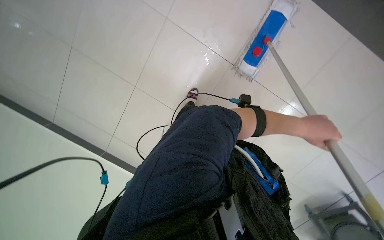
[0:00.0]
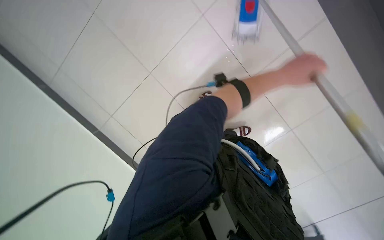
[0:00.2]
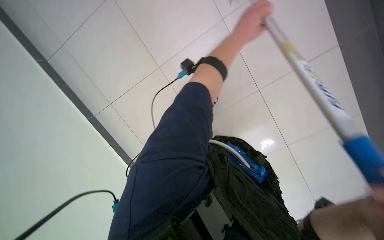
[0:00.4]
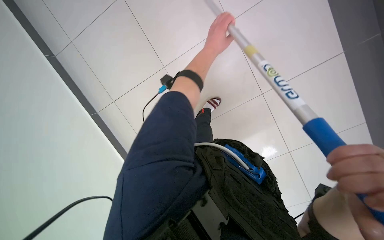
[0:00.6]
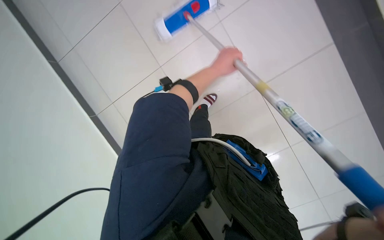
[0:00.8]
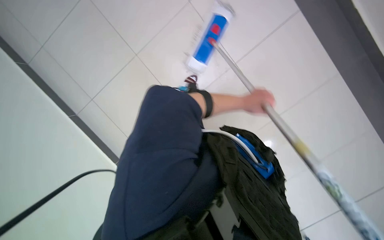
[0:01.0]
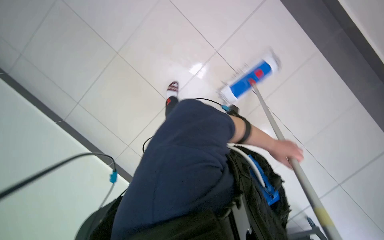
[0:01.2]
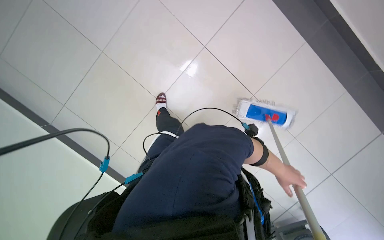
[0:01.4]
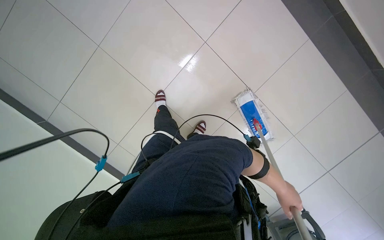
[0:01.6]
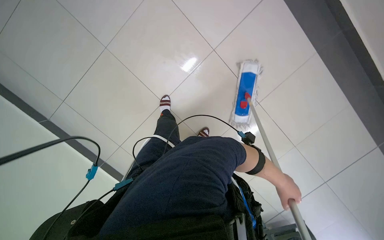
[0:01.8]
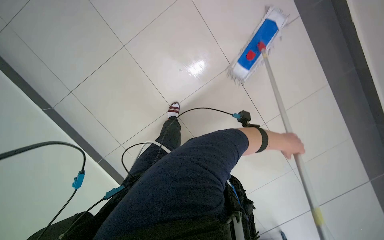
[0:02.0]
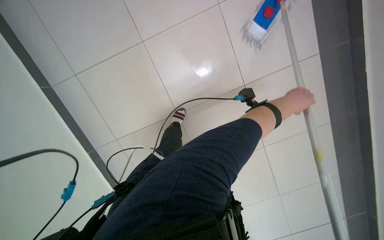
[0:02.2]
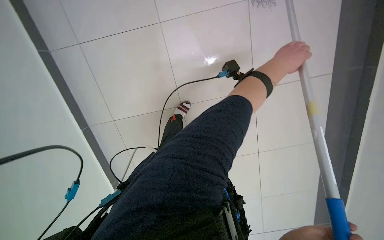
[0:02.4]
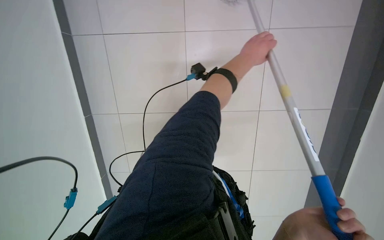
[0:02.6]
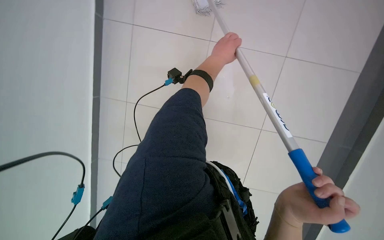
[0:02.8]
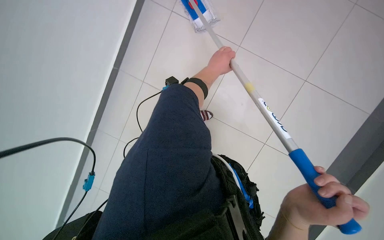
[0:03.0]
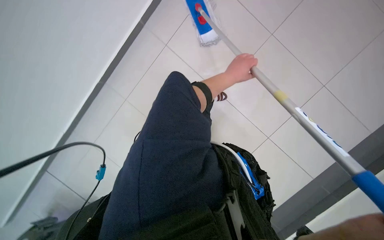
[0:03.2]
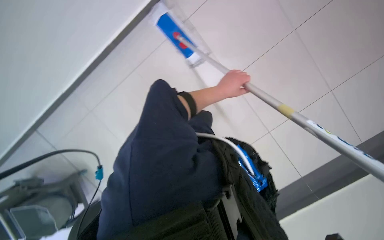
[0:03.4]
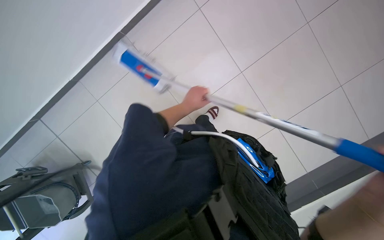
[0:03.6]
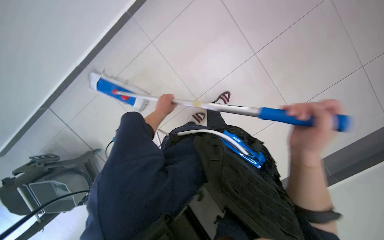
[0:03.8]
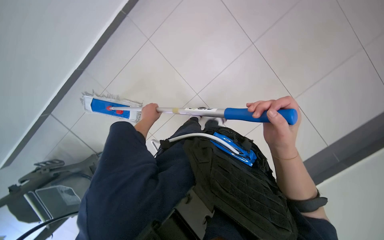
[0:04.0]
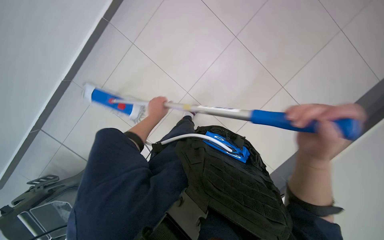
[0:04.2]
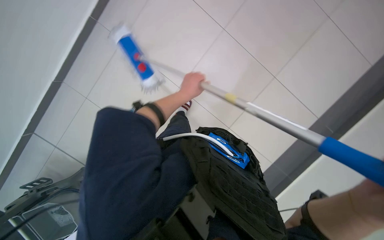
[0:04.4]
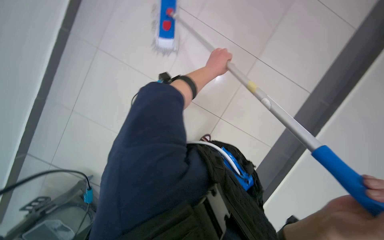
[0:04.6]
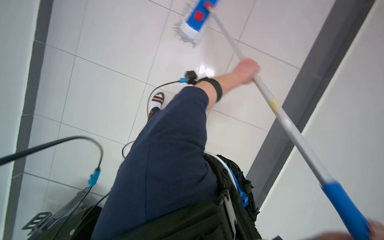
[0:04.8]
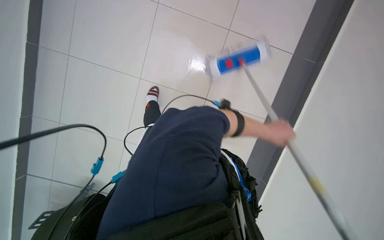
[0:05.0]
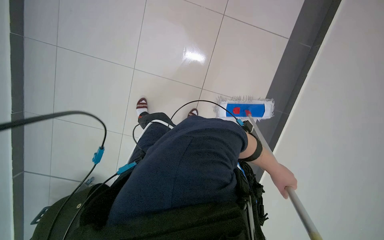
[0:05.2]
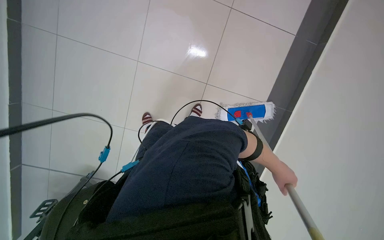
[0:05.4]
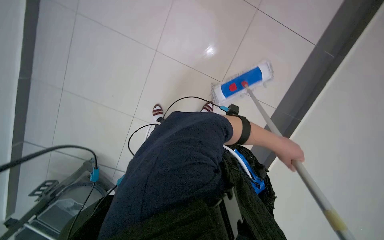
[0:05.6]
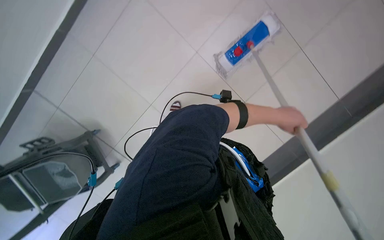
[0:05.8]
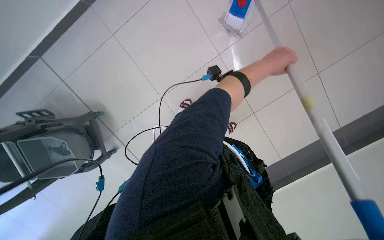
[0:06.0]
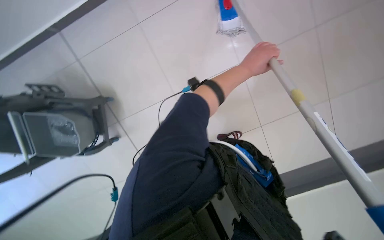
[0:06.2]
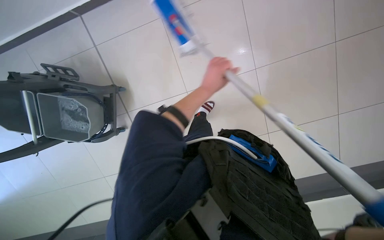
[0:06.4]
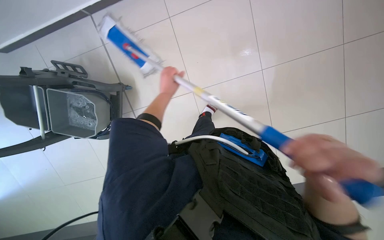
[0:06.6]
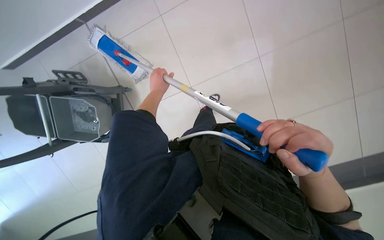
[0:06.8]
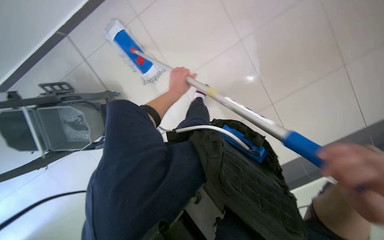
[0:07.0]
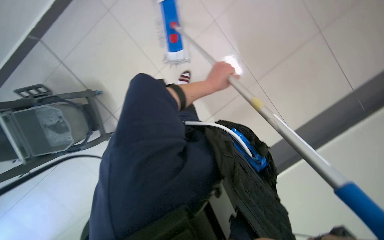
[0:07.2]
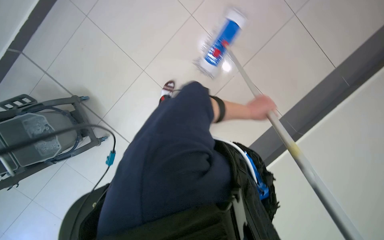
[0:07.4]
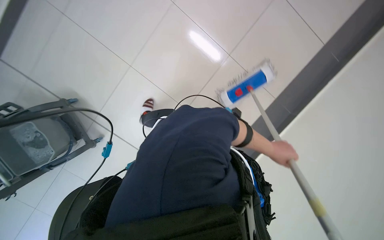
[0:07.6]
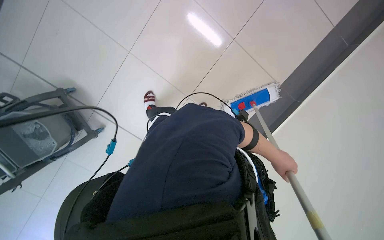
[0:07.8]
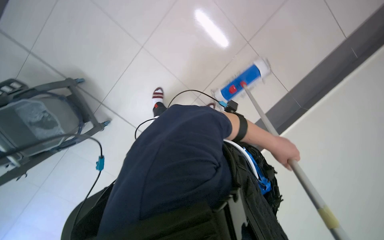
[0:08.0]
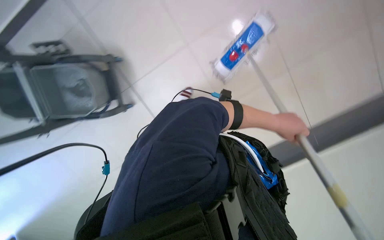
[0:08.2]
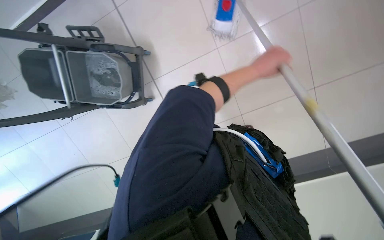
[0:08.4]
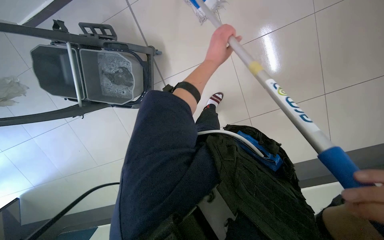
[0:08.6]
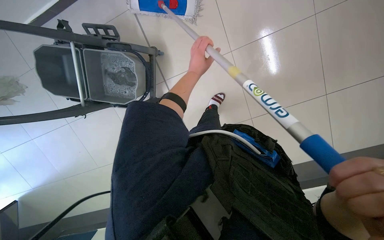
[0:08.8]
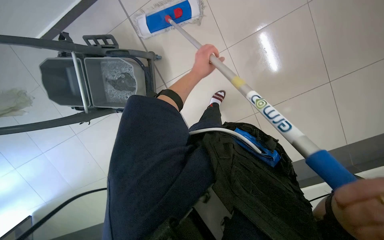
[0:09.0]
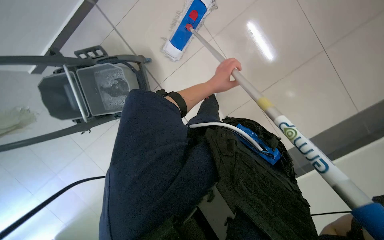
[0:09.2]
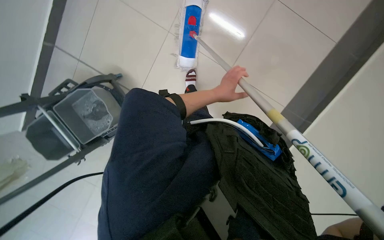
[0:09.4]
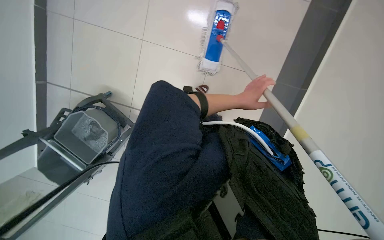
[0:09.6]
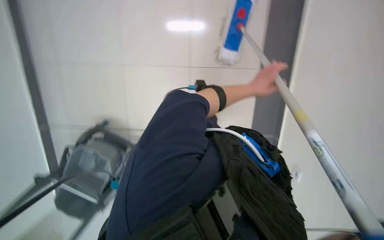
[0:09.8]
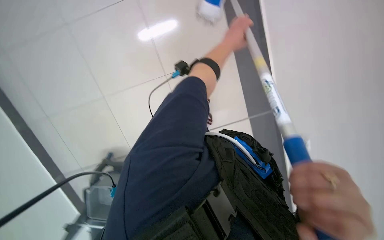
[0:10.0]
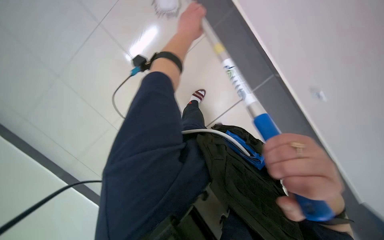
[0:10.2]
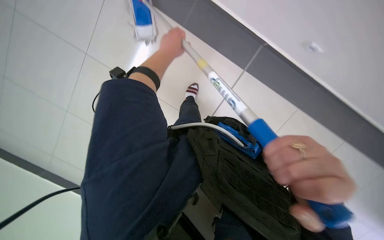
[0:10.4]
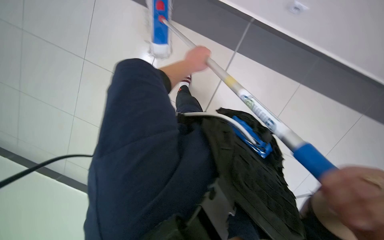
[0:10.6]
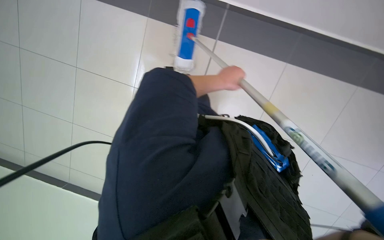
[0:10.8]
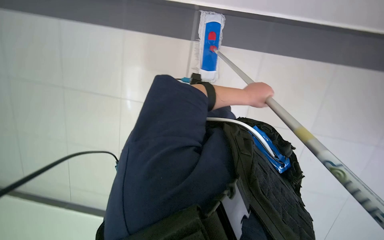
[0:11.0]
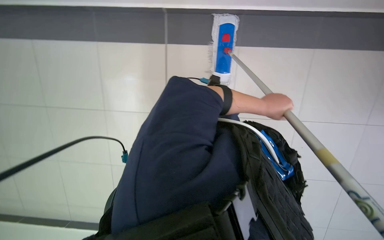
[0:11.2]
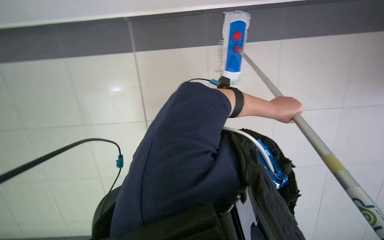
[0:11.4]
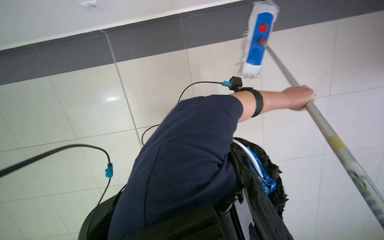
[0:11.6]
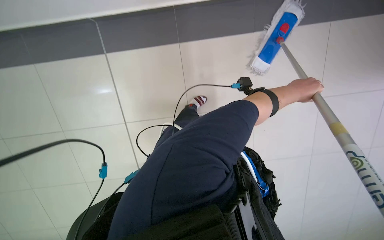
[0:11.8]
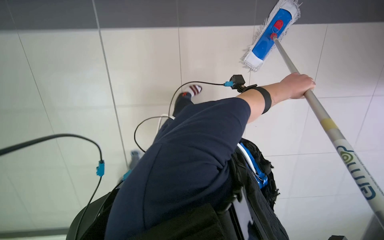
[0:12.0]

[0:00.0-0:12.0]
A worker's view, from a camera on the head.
Job: mopping floor.
The whole recording: Mopping tiled floor. The worker mops the tiled floor with a long-handled mop.
0:00.0 to 0:01.6: The left hand heads down the picture, covering roughly 10 cm.
0:03.0 to 0:04.4: The wearer's head swings some 15 degrees to the right. The left hand moves some 25 cm to the left and comes back.
0:07.6 to 0:09.0: The camera travels roughly 70 cm.
0:09.0 to 0:10.4: The left hand travels nearer to the camera by some 10 cm, and reaches approximately 30 cm to the right, then returns.
0:10.4 to 0:12.0: The camera is aimed about 25 degrees further to the left. The left hand shifts approximately 25 cm to the right.

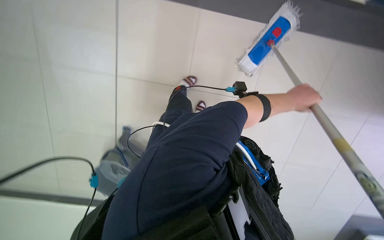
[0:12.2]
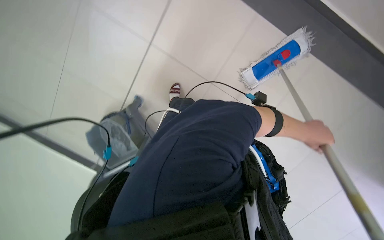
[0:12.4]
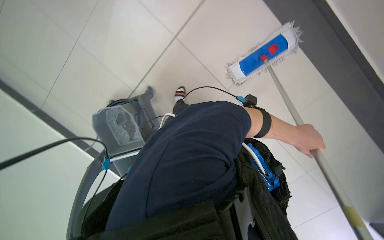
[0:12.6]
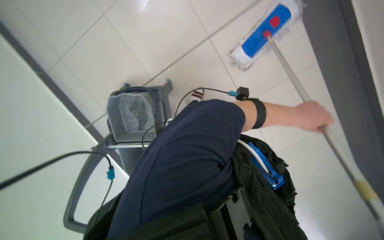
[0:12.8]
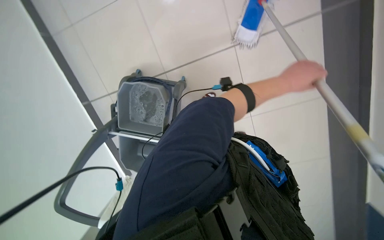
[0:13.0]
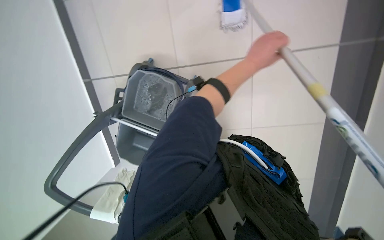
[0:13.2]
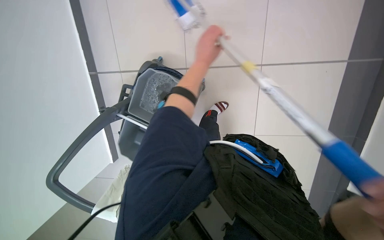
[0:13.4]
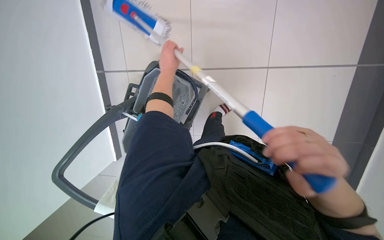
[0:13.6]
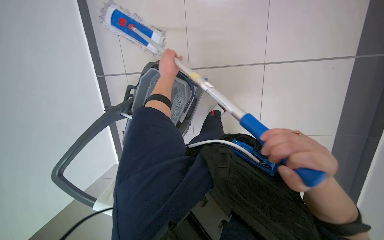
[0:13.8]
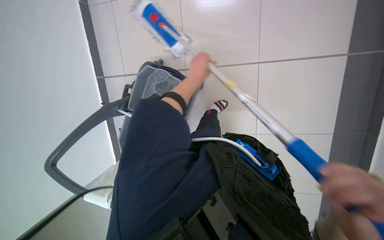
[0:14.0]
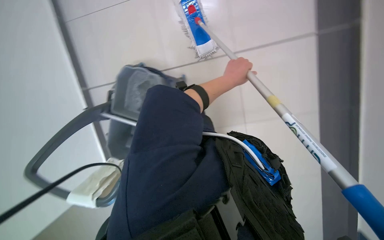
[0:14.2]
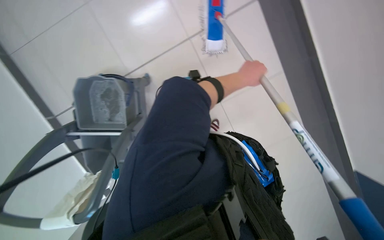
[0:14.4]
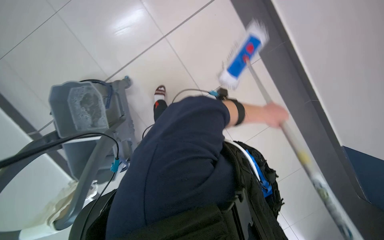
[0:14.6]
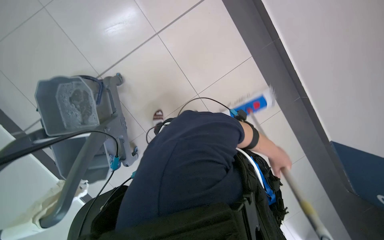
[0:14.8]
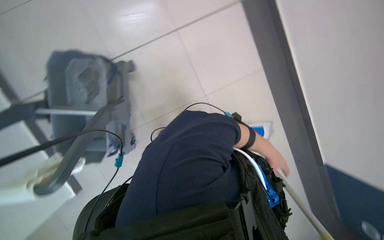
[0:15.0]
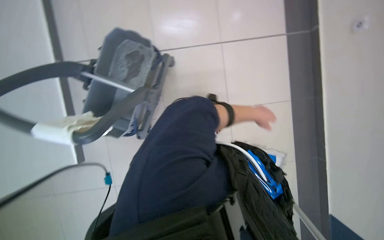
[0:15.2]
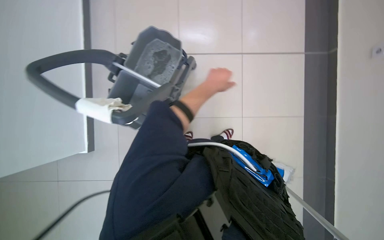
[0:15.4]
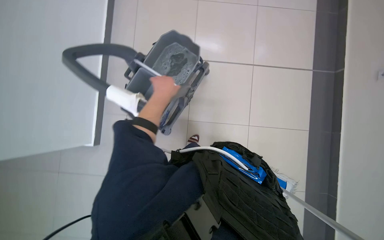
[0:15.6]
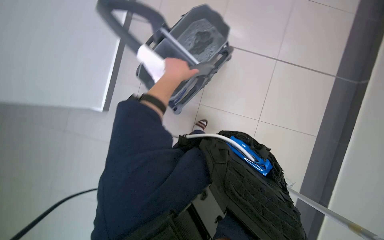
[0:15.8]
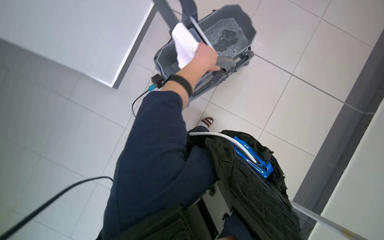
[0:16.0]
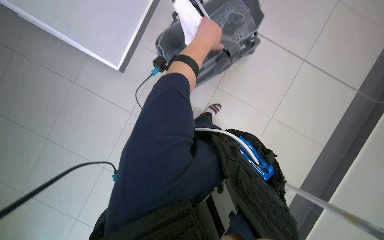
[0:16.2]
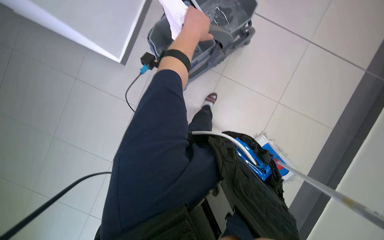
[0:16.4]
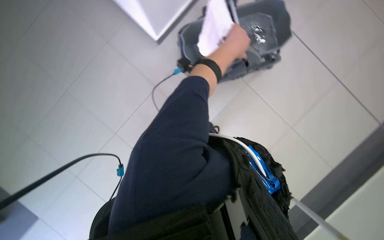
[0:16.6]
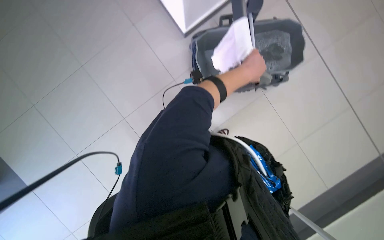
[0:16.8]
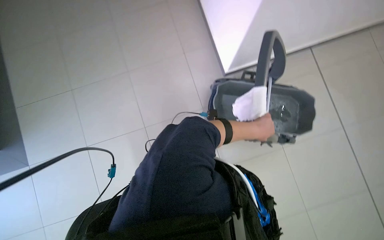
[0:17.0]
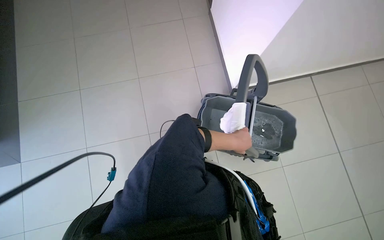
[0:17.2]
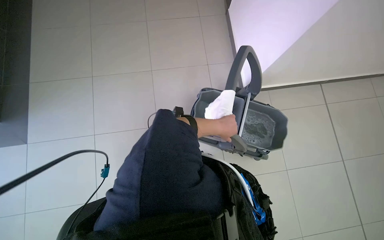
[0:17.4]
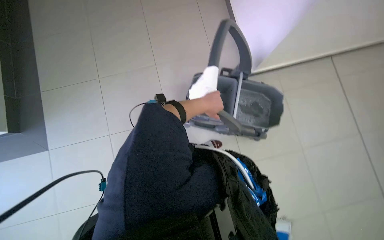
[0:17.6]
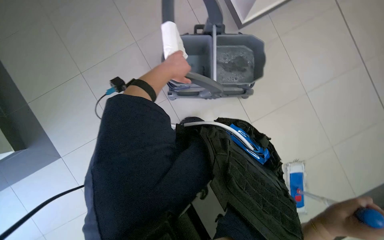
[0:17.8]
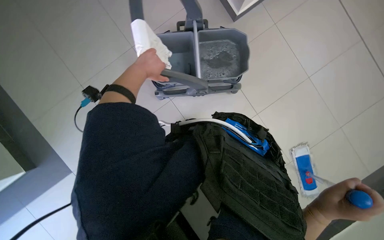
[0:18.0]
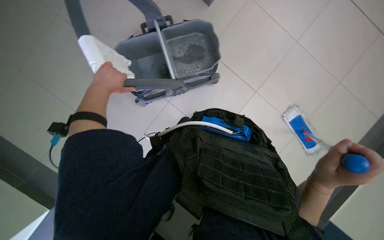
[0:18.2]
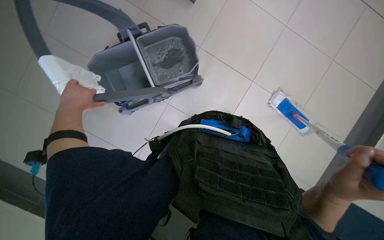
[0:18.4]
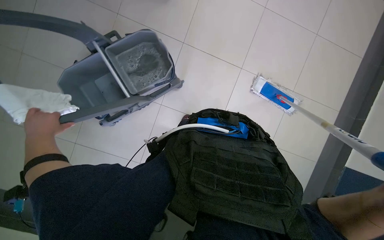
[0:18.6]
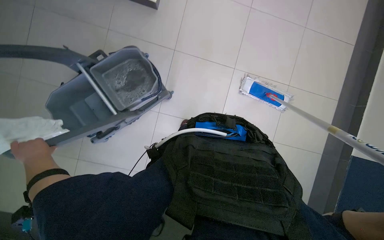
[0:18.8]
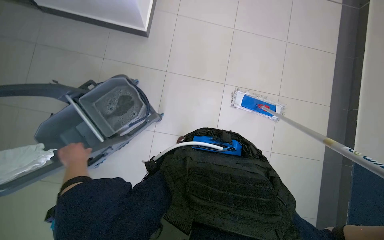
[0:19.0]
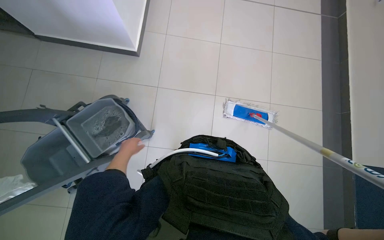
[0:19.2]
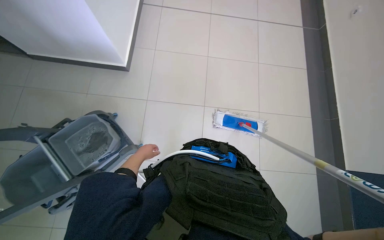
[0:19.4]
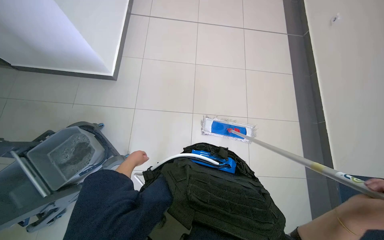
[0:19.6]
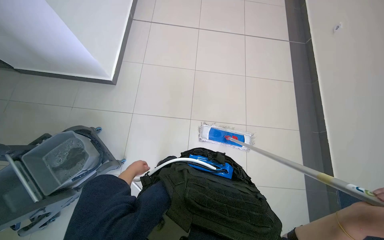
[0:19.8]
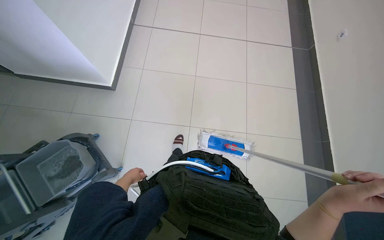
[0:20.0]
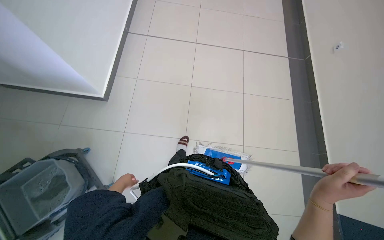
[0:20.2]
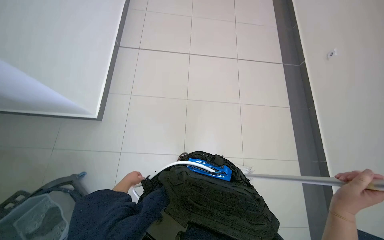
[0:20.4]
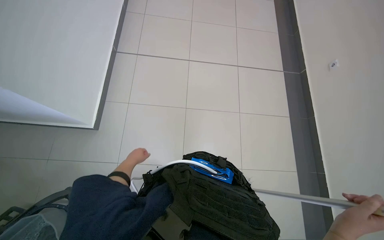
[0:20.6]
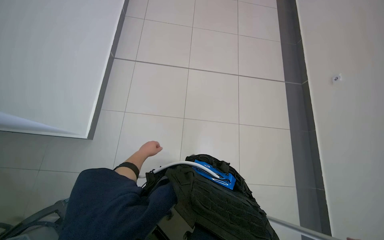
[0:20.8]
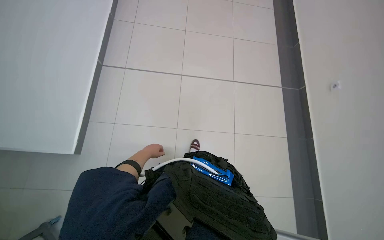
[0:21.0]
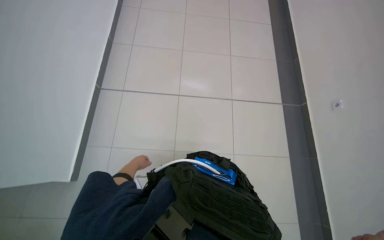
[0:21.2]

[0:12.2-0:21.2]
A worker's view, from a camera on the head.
Job: mopping floor.
The whole recording: Mopping tiled floor. The worker mops the tiled floor with a long-handled mop.
0:12.2 to 0:13.8: The left hand heads to the left, covering some 60 cm.
0:13.8 to 0:15.2: The left hand travels to the right and down the picture by approximately 50 cm.
0:15.2 to 0:16.6: The head turns to the left by about 40 degrees.
0:18.2 to 0:19.8: The wearer's head swings roughly 45 degrees to the right. The view tilts approximately 30 degrees upward.
0:19.8 to 0:21.2: The view tips upward by some 20 degrees. The left hand travels up the picture and back again, some 20 cm each way.
